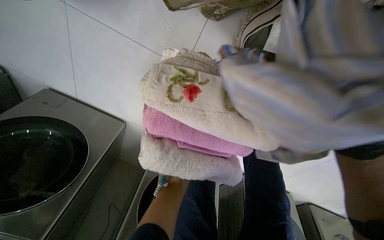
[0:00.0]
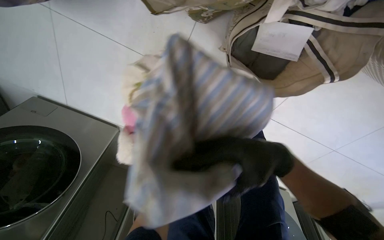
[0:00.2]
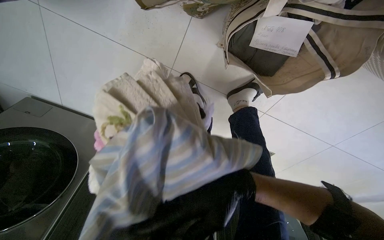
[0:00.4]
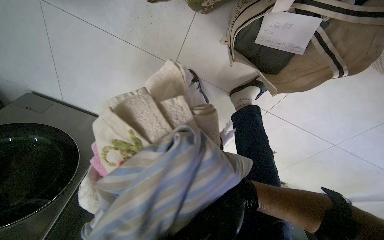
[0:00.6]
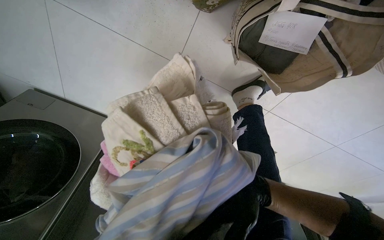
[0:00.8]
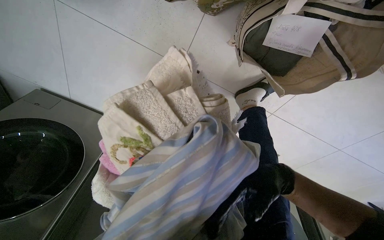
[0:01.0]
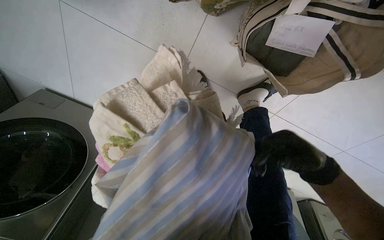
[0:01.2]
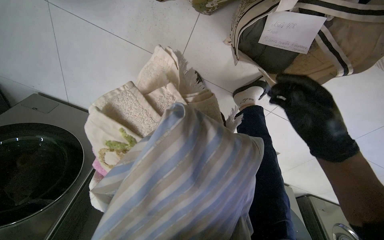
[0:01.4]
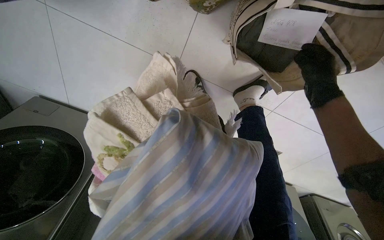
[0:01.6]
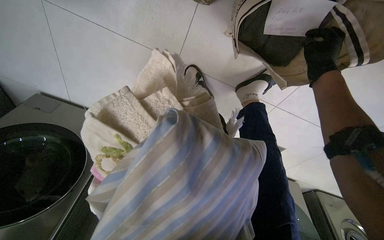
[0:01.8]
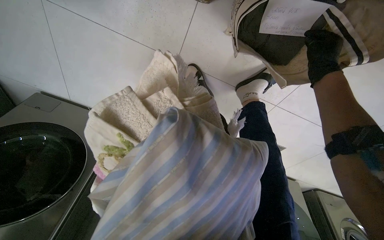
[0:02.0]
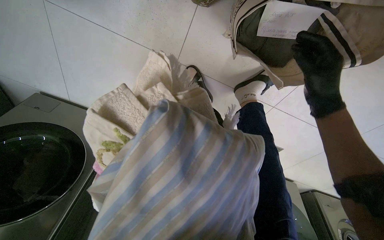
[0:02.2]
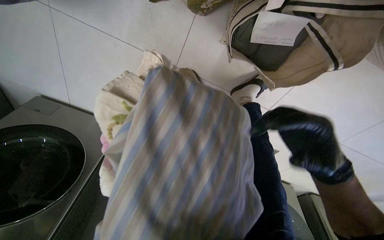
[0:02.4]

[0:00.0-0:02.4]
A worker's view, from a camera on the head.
Job: managing laundry.
The whole recording: Sorting and folding clothes from bag. The worker sorts and folds various clothes, including towels and a shirt, from a bag.
0:01.2 to 0:02.4: The right hand goes up the picture and returns, about 25 cm each way.

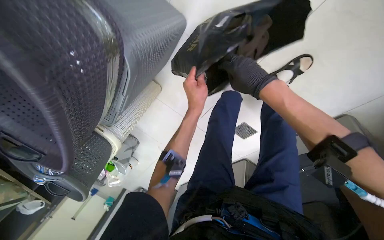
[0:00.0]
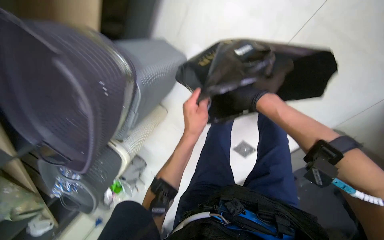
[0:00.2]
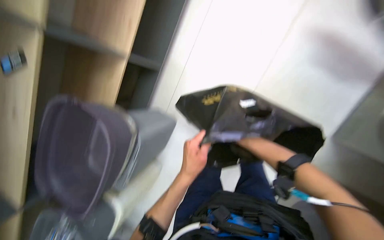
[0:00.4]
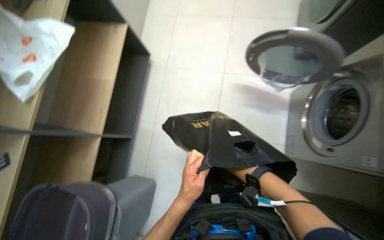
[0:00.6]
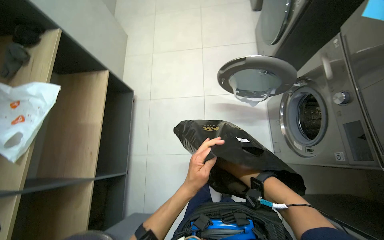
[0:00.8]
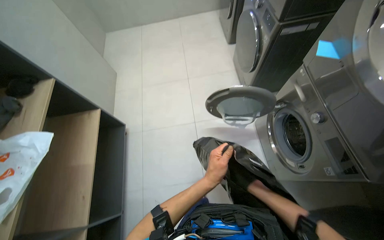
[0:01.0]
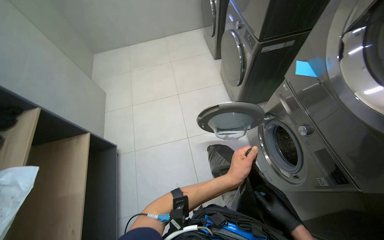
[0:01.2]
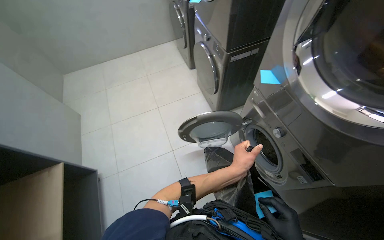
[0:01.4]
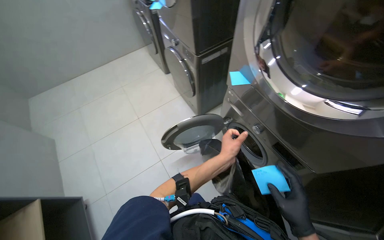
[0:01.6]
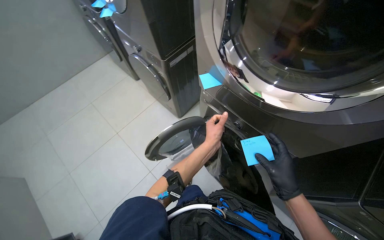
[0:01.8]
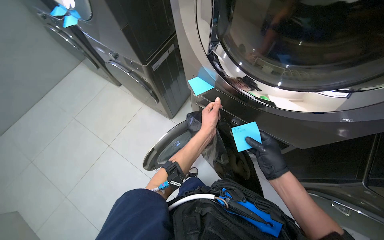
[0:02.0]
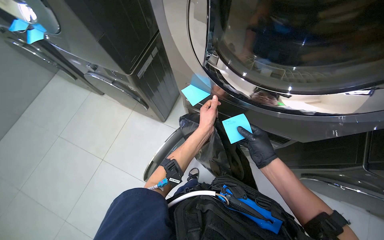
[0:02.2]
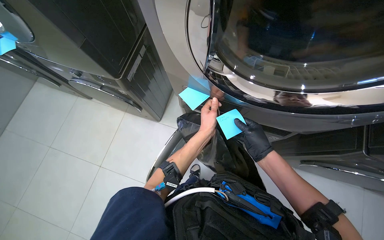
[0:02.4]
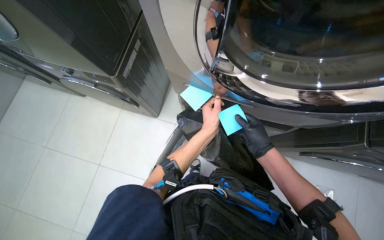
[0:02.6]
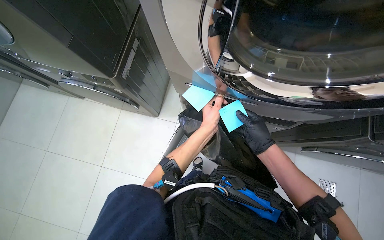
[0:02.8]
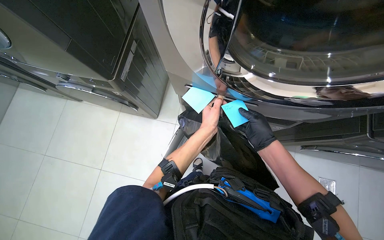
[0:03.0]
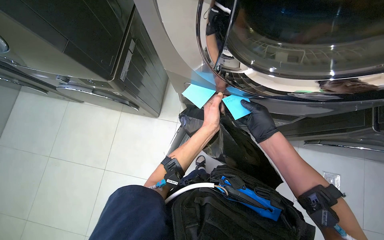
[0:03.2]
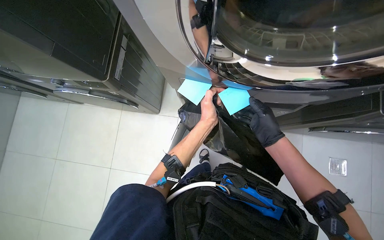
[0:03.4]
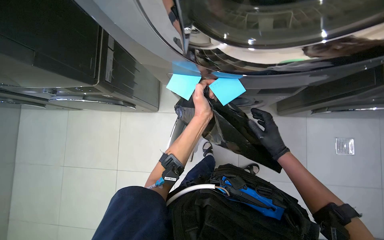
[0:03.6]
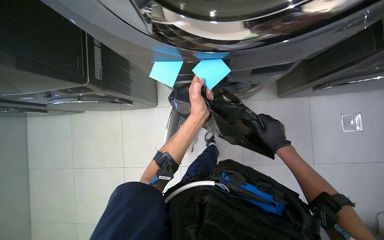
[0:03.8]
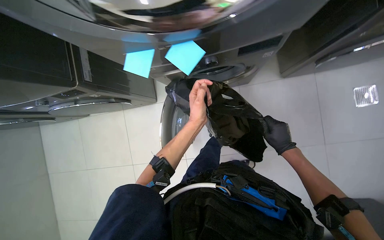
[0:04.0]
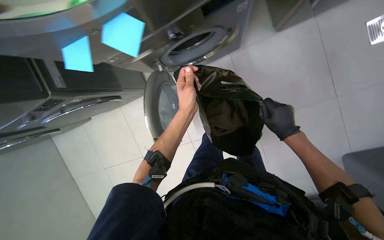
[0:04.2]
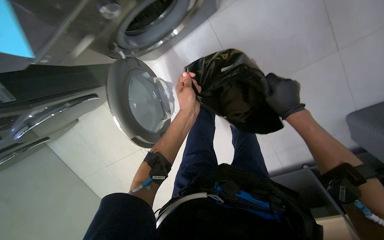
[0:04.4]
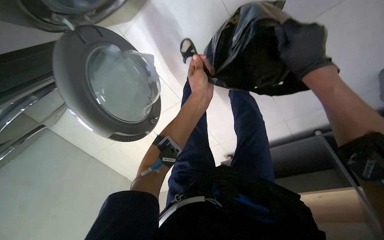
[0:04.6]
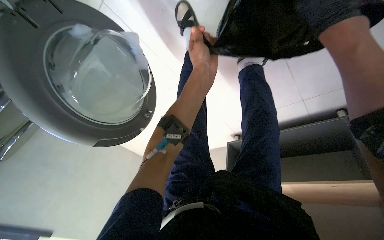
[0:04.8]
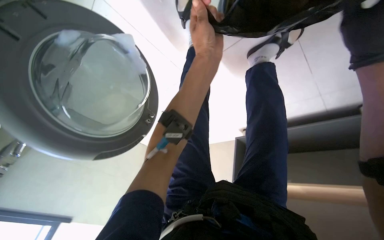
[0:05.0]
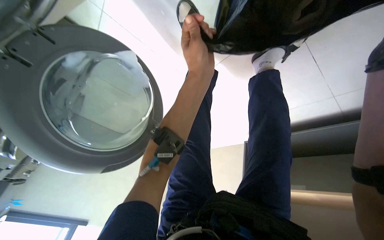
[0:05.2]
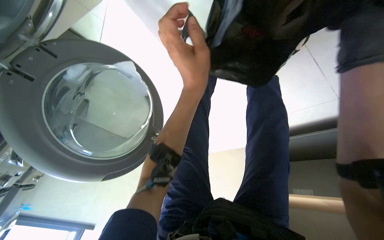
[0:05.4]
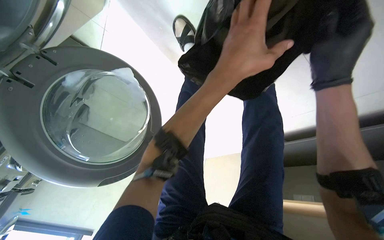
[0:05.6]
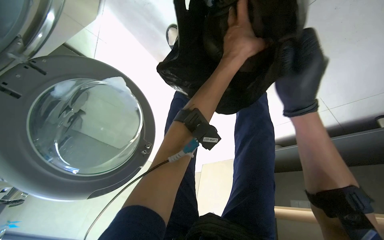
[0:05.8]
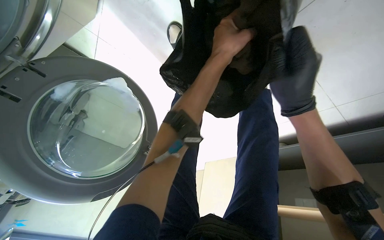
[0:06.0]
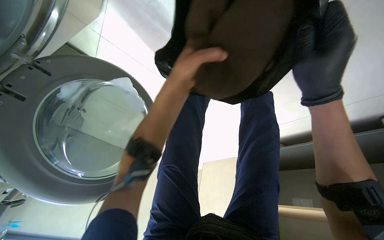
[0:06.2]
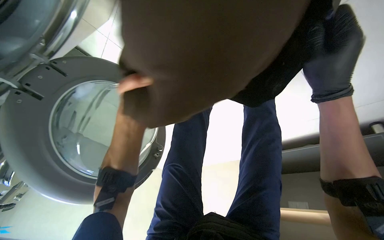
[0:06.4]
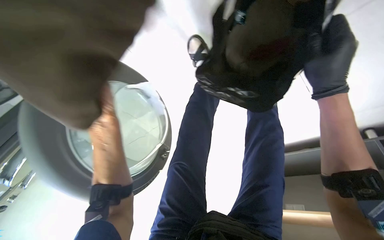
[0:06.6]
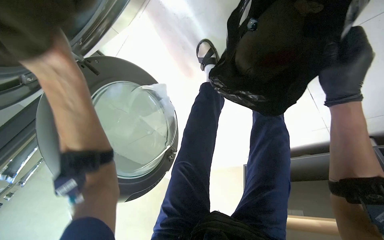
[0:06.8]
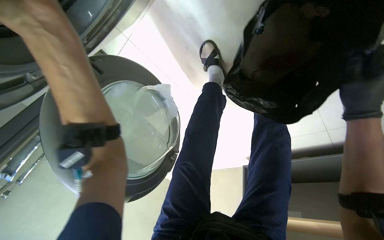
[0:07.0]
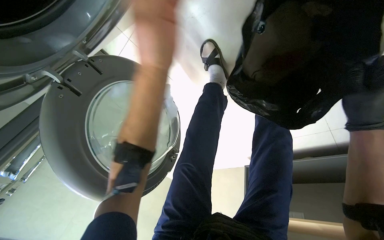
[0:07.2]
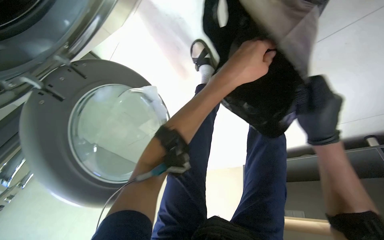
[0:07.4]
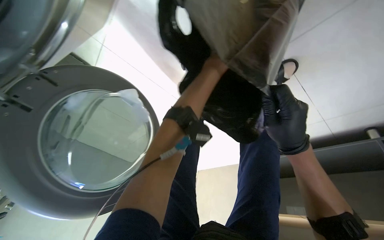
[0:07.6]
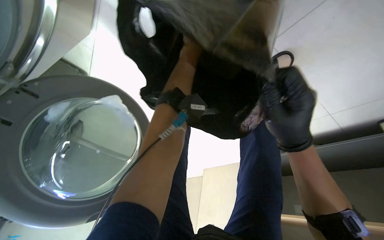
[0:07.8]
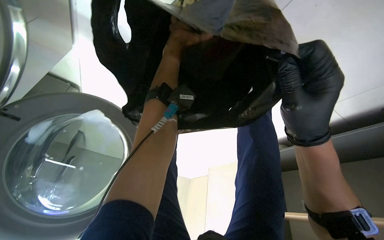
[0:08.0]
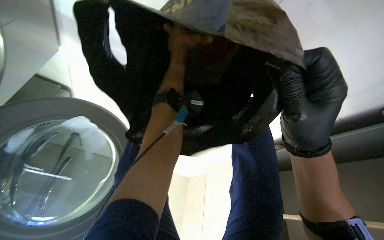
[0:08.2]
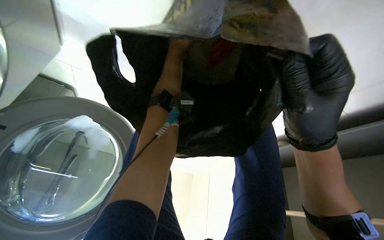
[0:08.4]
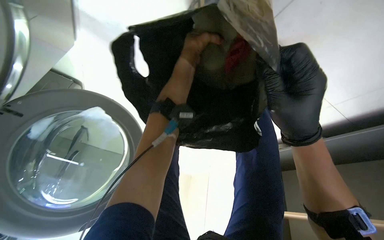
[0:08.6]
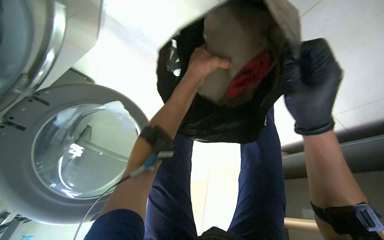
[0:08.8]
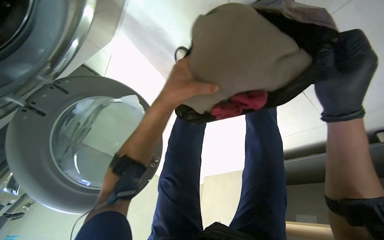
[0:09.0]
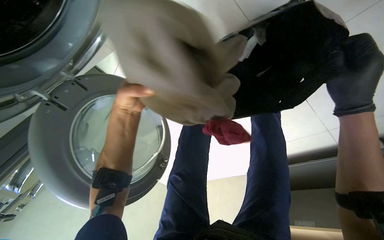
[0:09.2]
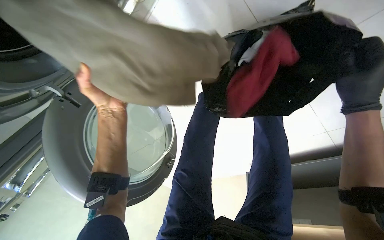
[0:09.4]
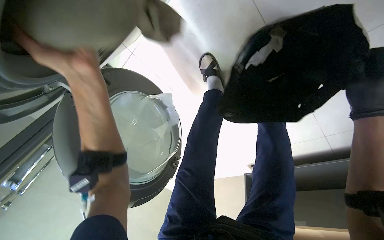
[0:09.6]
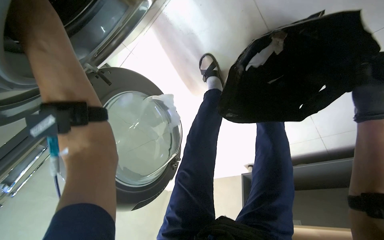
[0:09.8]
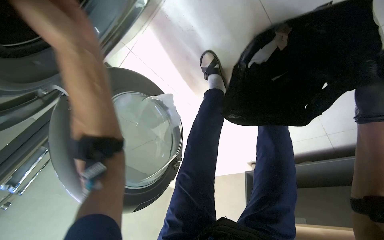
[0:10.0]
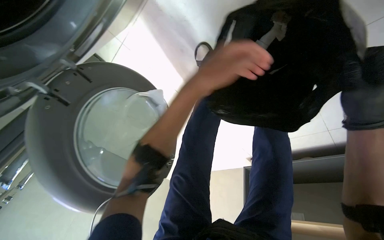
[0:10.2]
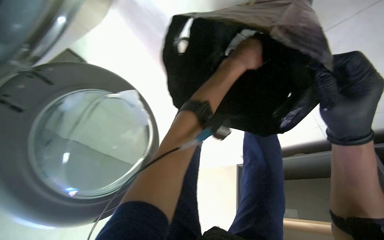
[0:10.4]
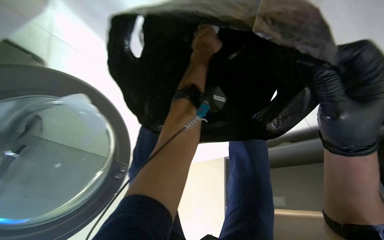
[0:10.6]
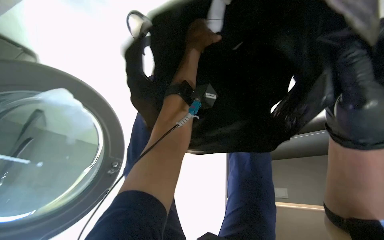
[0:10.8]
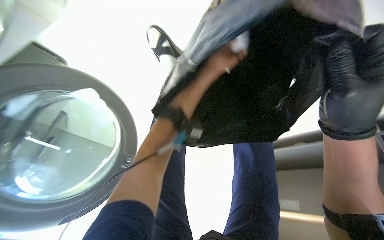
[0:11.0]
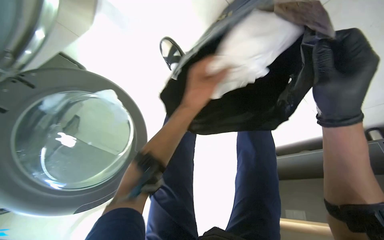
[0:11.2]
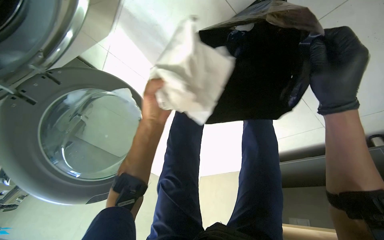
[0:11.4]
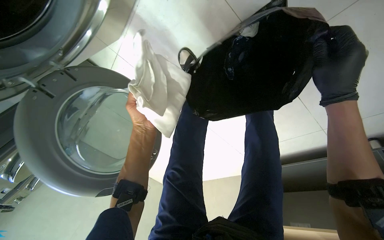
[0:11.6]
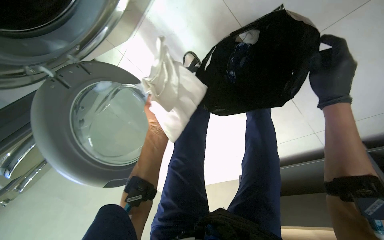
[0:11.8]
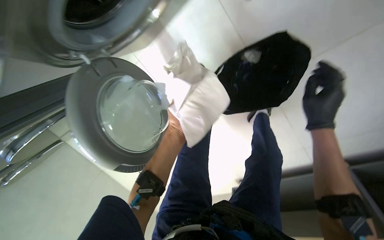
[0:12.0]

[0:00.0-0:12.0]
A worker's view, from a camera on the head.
Job: managing laundry.
The whole recording: Unloading laundry into washing machines. The worker unloads laundry from a bag into two washing machines and closes their doors.
0:00.0 to 0:01.6: The wearer moves roughly 50 cm. The wearer looks some 40 degrees further to the right. The wearer looks some 45 degrees further upward.
0:01.6 to 0:03.0: The wearer looks roughly 45 degrees further to the right. The wearer looks approximately 15 degrees further downward.
0:03.0 to 0:04.4: The view tilts approximately 20 degrees downward. Everything in view rotates some 35 degrees counterclockwise.
0:04.4 to 0:06.0: The camera pitches downward, by roughly 15 degrees. The left hand goes some 35 cm up the picture and to the right.
0:07.6 to 0:09.0: The left hand travels nearer to the camera and down the picture by some 25 cm; the right hand goes some 15 cm to the right and up the picture.

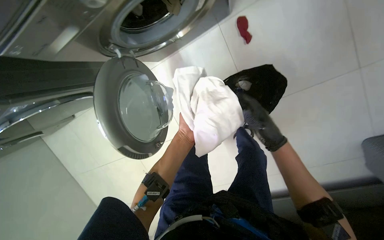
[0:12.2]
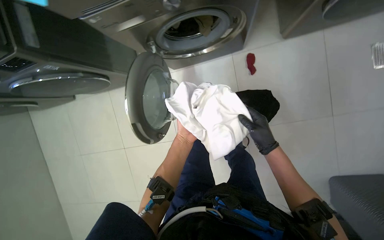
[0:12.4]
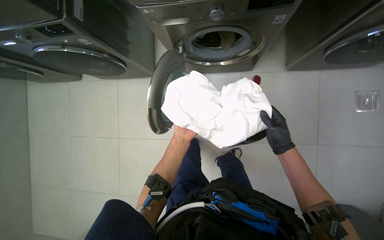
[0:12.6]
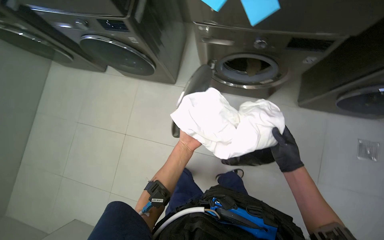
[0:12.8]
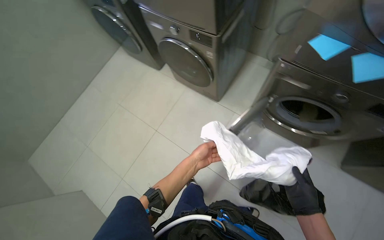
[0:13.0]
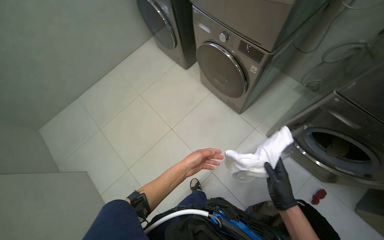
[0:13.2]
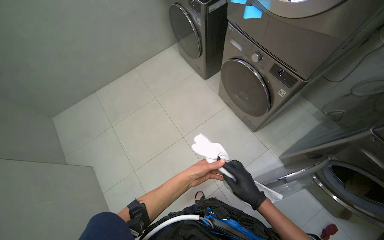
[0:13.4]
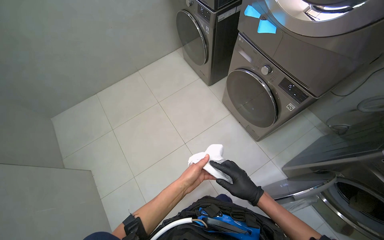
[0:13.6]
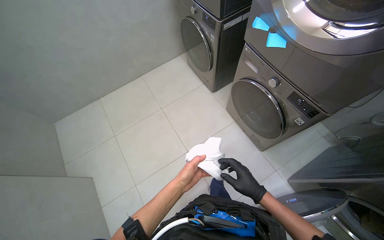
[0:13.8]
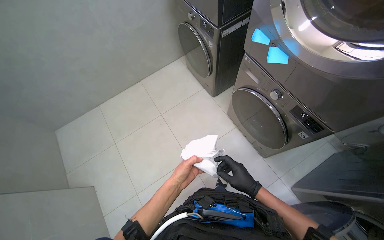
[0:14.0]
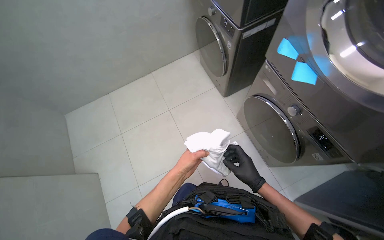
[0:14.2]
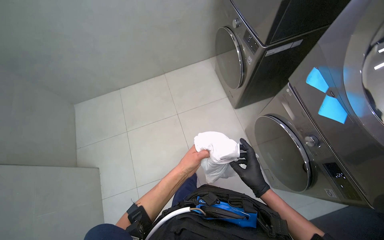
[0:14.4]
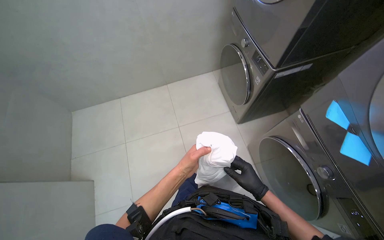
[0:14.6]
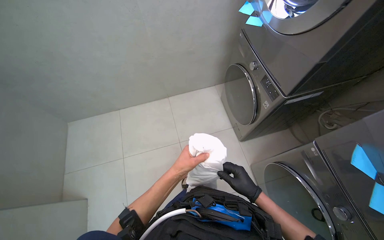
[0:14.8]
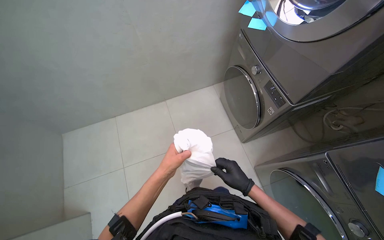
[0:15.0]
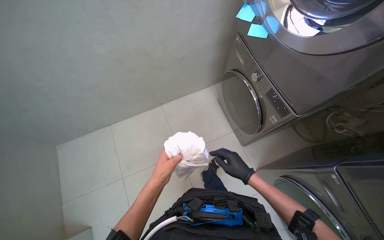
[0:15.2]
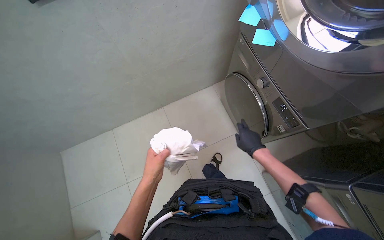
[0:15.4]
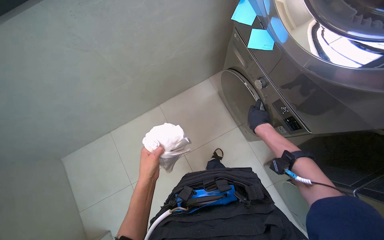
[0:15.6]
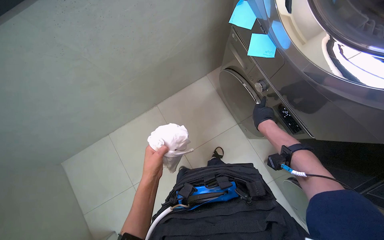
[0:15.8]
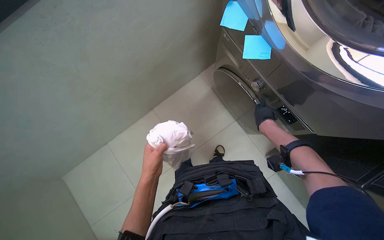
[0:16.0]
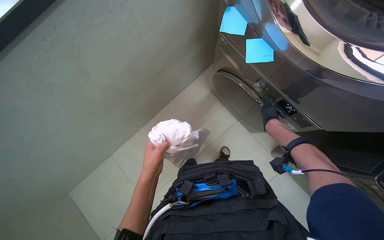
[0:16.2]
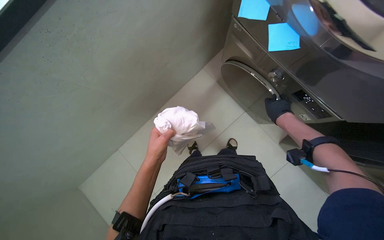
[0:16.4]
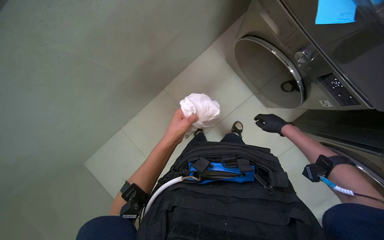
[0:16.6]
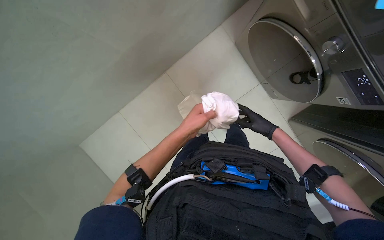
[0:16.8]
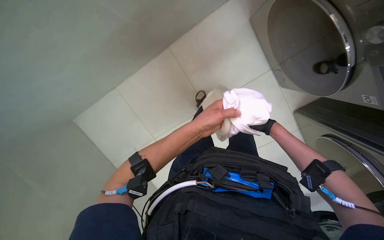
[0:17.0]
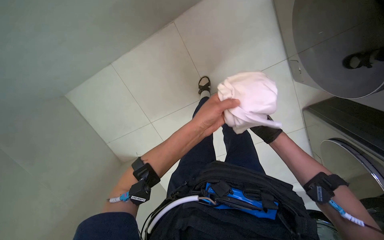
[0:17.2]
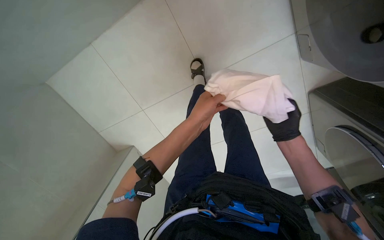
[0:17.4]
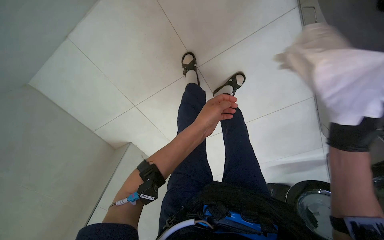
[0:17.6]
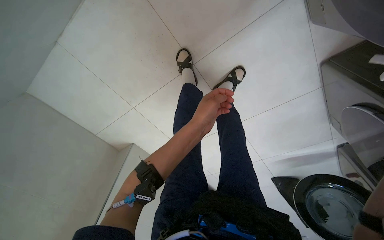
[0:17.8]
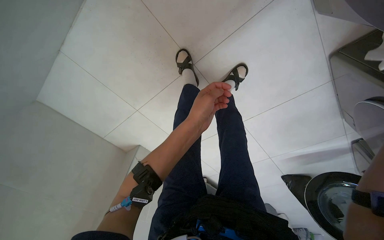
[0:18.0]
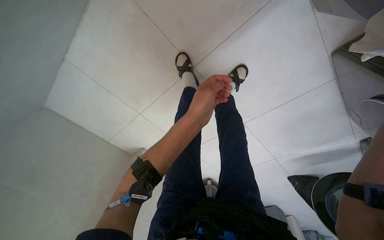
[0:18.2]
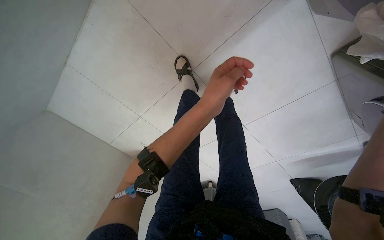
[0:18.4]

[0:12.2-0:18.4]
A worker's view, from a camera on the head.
Job: managing laundry.
The whole recording: Unloading laundry into washing machines. The worker unloads laundry from a bag into two washing machines and closes their doors.
0:12.2 to 0:13.8: The camera travels approximately 1 m. The view tilts approximately 25 degrees upward. The scene rotates clockwise by about 85 degrees.
0:13.8 to 0:15.4: The wearer moves some 80 cm.
0:15.4 to 0:16.8: The camera pitches downward, by about 25 degrees.
0:16.8 to 0:18.4: The view tips downward by approximately 20 degrees. The left hand shifts roughly 15 cm to the right.
